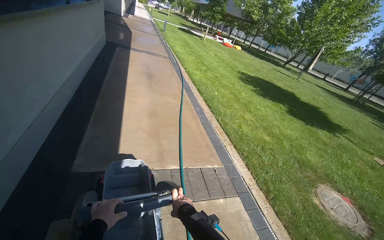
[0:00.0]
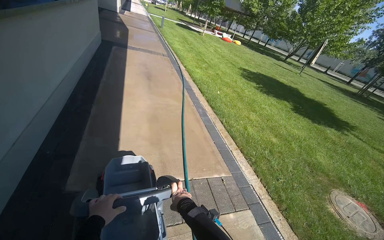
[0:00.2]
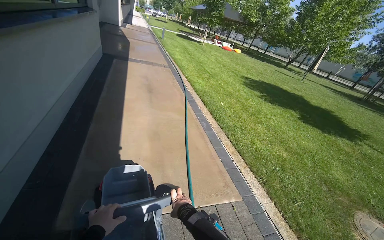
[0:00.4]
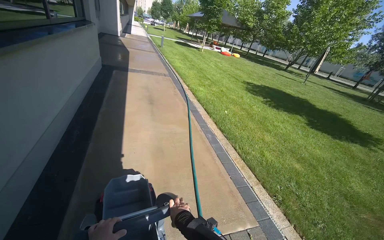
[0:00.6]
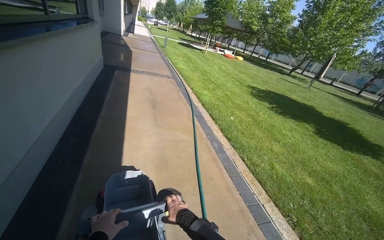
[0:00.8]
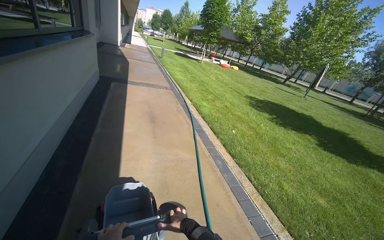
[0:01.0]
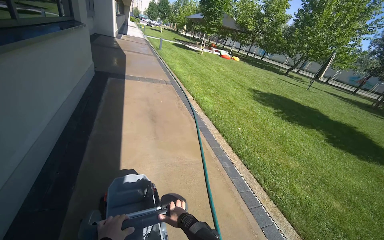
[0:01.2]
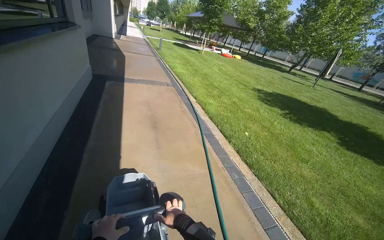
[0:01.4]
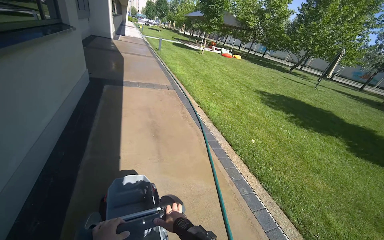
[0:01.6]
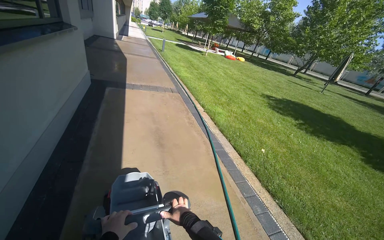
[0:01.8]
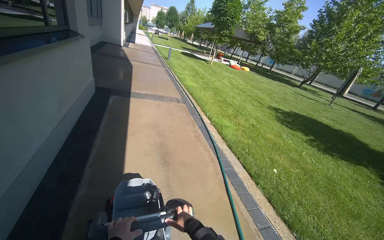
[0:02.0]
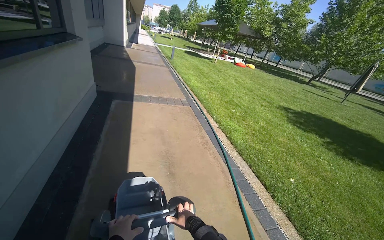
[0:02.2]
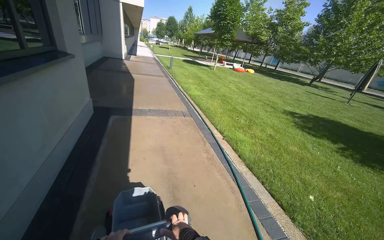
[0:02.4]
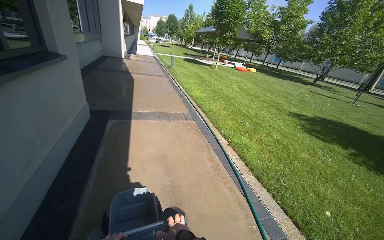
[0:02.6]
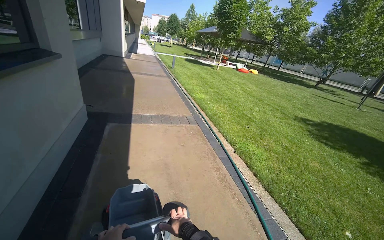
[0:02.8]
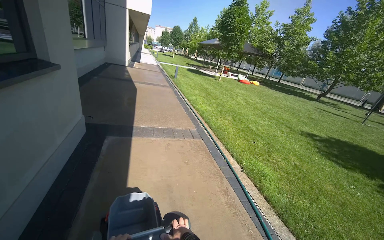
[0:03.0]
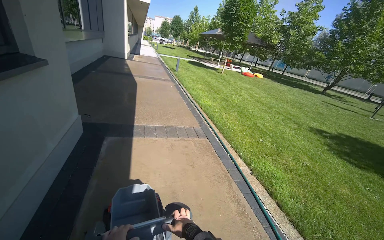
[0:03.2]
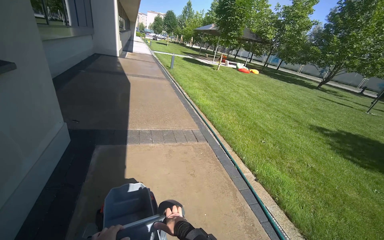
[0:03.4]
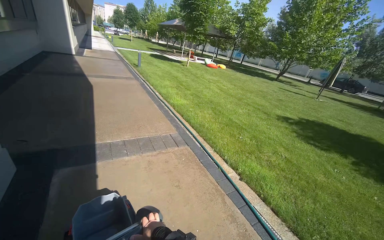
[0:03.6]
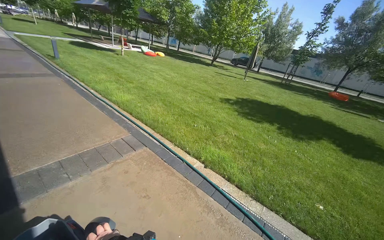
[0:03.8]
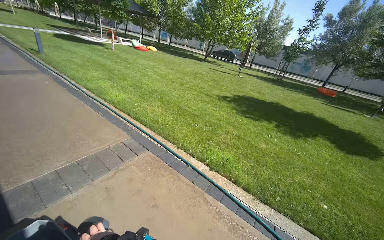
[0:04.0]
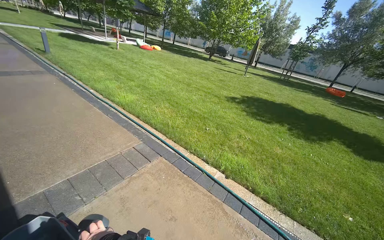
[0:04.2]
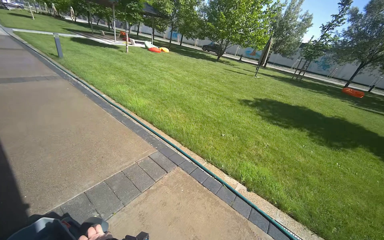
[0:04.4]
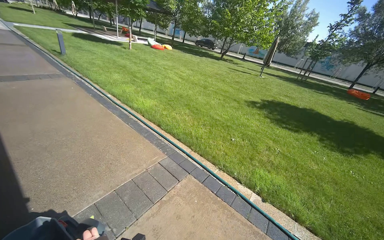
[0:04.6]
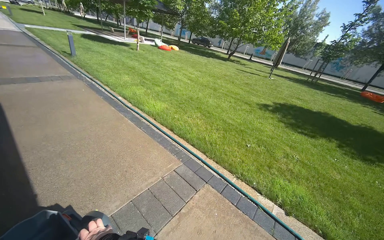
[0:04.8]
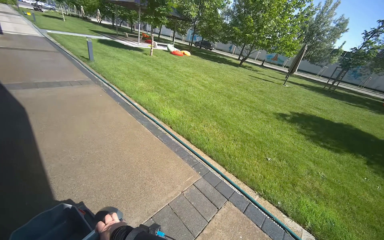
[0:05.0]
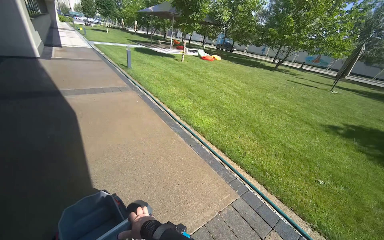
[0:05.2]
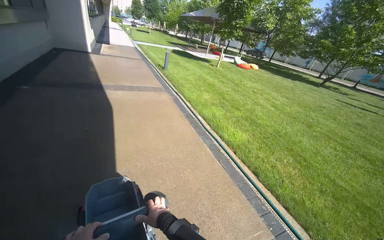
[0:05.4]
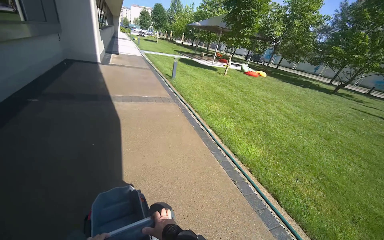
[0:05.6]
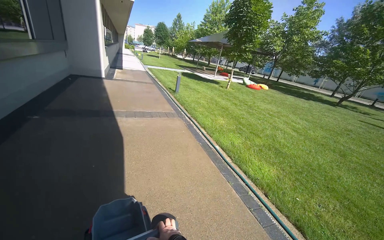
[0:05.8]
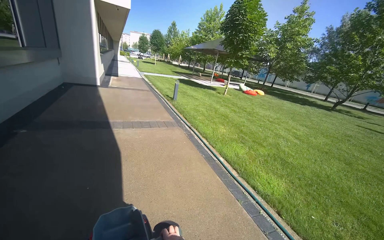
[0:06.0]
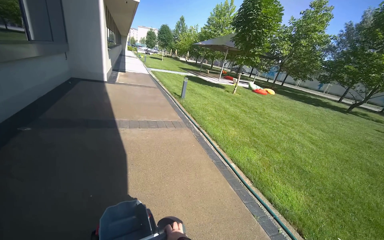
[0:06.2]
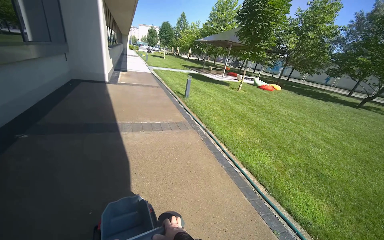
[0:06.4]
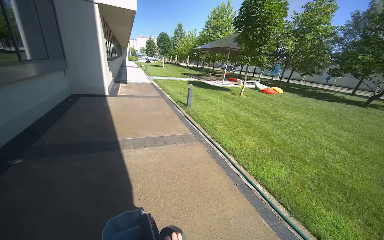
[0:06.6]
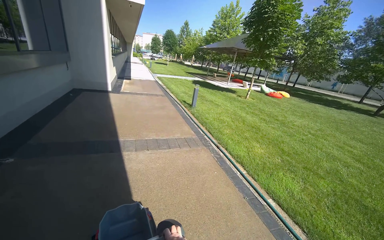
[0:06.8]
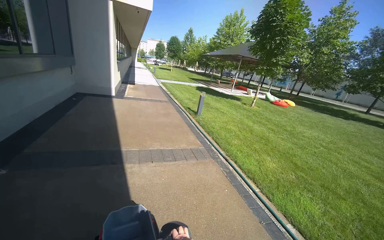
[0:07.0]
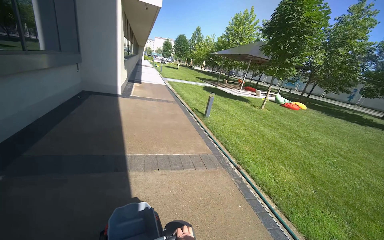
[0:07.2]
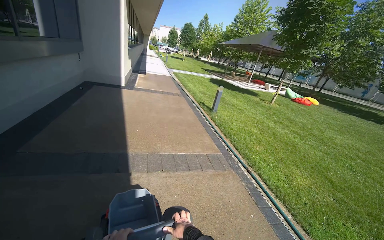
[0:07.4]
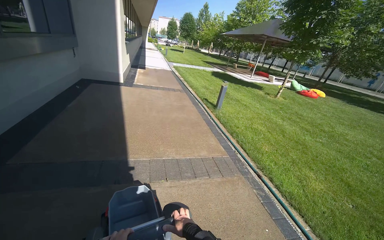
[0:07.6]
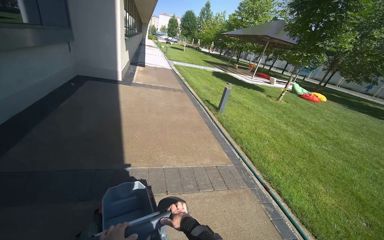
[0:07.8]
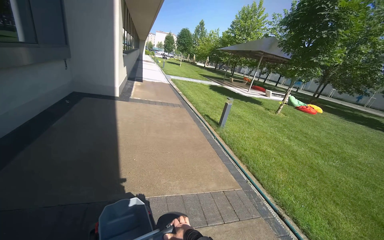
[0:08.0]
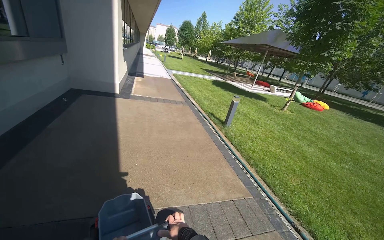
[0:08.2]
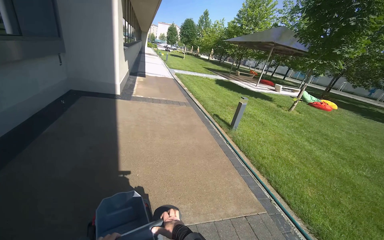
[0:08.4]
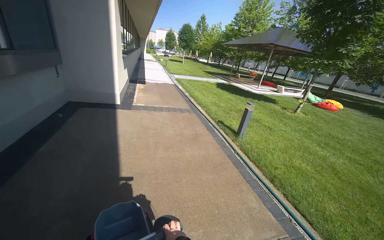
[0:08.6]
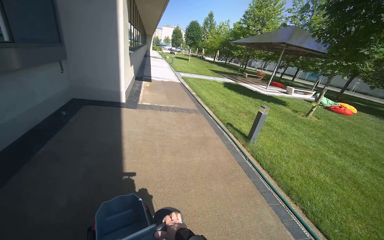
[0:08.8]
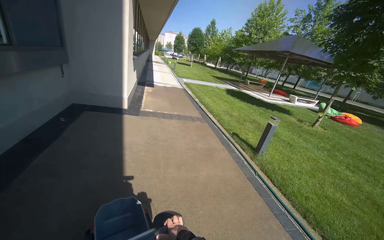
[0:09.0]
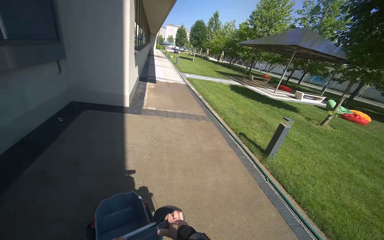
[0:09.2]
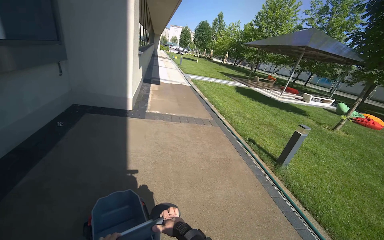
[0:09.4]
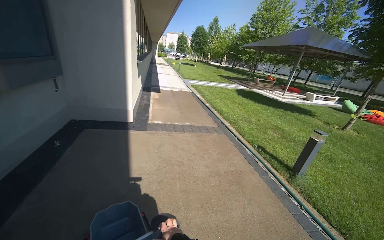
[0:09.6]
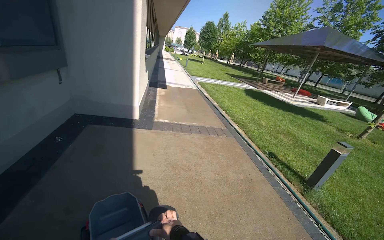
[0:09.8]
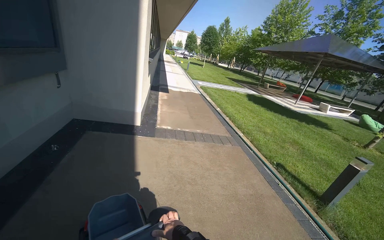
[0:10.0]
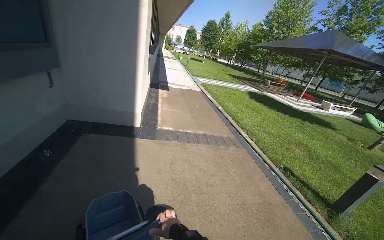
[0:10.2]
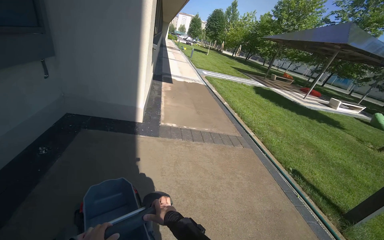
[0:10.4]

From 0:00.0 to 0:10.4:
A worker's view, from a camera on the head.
Job: organizing items.
The whole recording: Moving a Cleaning Cart. The worker pushes the cleaning cart to another location.
From 0:00.0 to 0:01.4: The camera is carried roughly 1.5 m.
From 0:01.4 to 0:03.0: The head travels about 2 m.
From 0:03.0 to 0:04.4: The camera travels about 1.5 m. The wearer's head swings roughly 35 degrees to the right.
From 0:04.4 to 0:06.0: The wearer moves approximately 2 m. The head turns to the left by some 30 degrees. The camera pitches upward, by about 10 degrees.
From 0:06.0 to 0:07.4: The camera travels roughly 1.5 m.
From 0:07.4 to 0:09.0: The wearer moves approximately 2 m.
From 0:09.0 to 0:10.4: The wearer moves some 1.5 m.

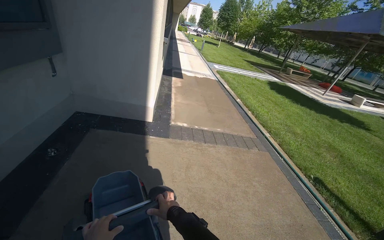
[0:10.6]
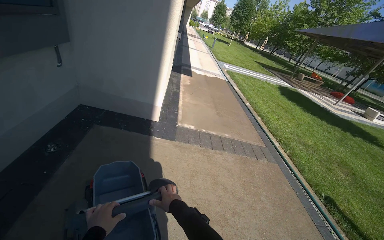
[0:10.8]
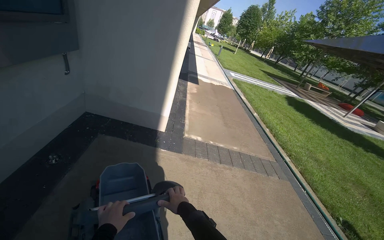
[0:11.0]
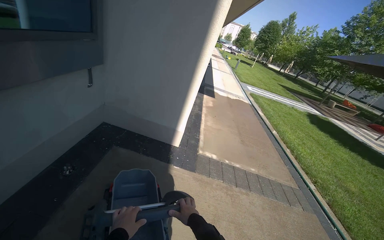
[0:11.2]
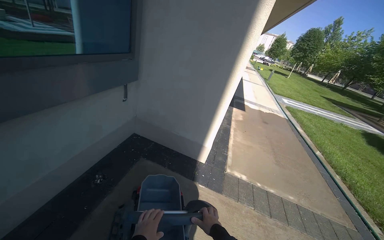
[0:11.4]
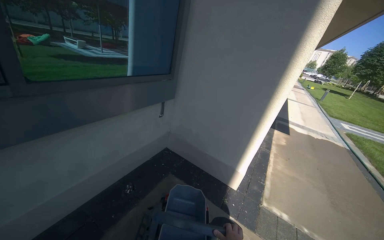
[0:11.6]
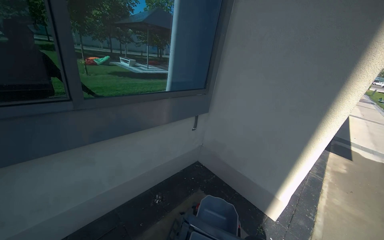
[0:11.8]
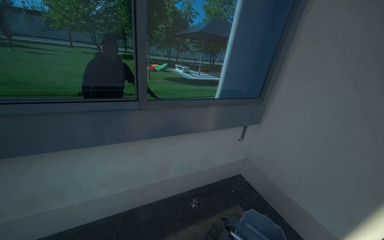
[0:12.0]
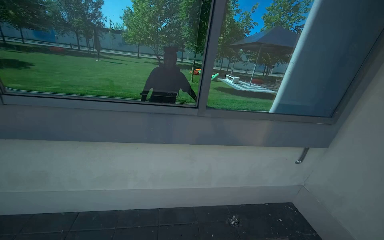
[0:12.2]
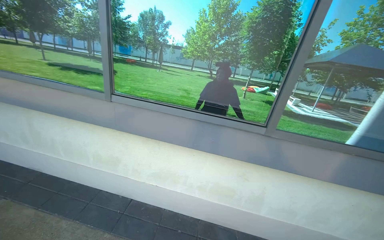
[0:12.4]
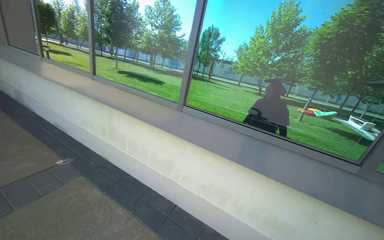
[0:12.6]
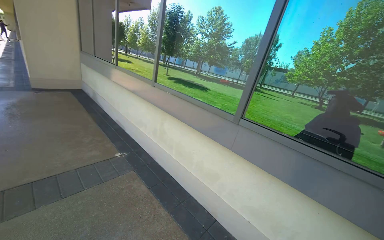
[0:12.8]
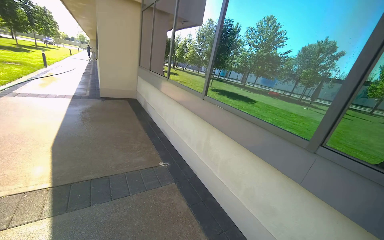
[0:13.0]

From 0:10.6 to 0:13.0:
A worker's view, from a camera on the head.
Job: organizing items.
The whole recording: Moving a Cleaning Cart. The worker pushes the cleaning cart to another location.
From 0:10.6 to 0:11.8: The camera travels about 70 cm. The wearer's head swings some 50 degrees to the left. The view tips upward by approximately 20 degrees.
From 0:11.8 to 0:13.0: The camera travels about 80 cm. The wearer's head swings roughly 105 degrees to the left. The camera pitches upward, by approximately 20 degrees.

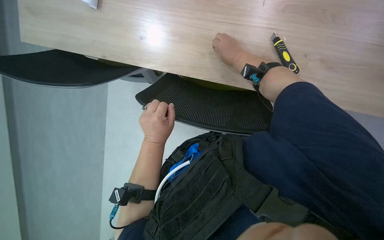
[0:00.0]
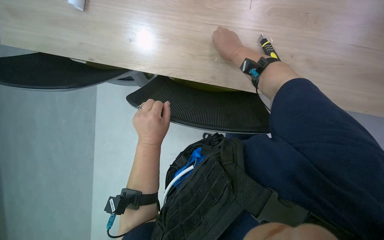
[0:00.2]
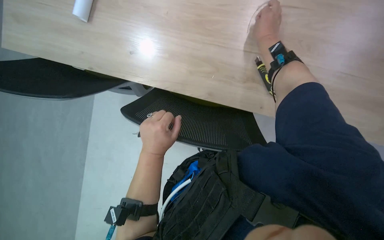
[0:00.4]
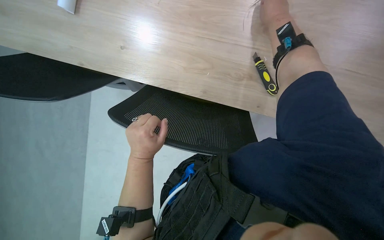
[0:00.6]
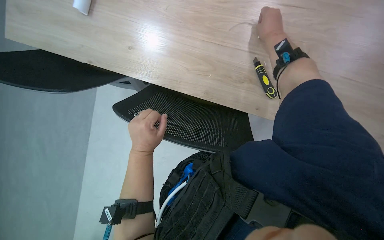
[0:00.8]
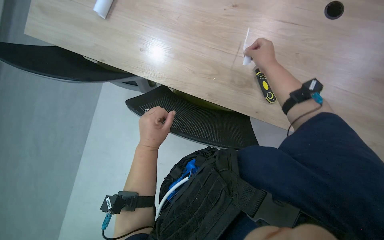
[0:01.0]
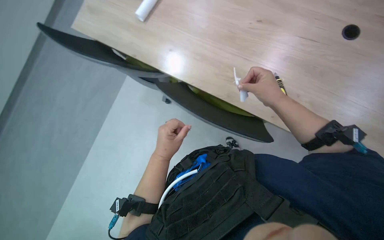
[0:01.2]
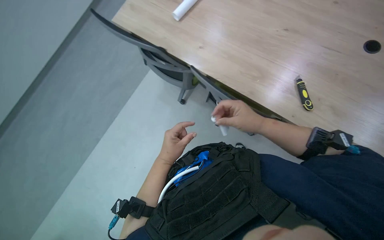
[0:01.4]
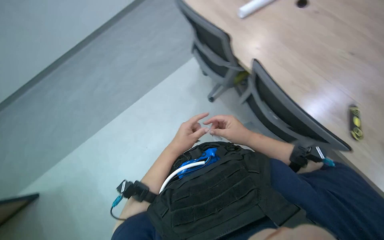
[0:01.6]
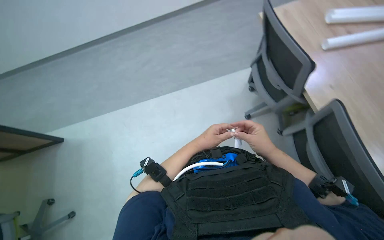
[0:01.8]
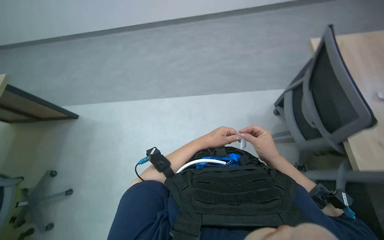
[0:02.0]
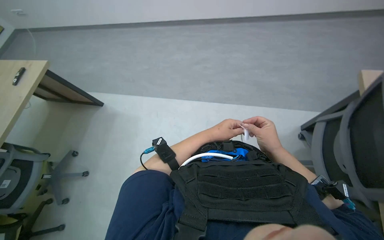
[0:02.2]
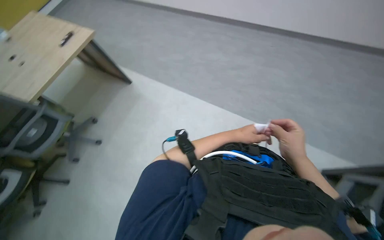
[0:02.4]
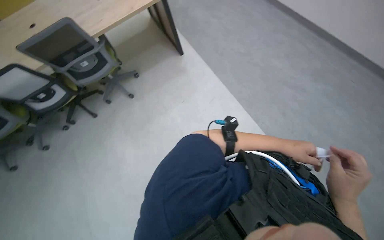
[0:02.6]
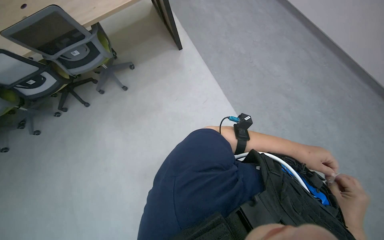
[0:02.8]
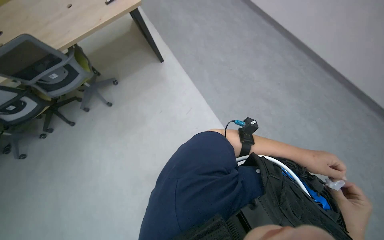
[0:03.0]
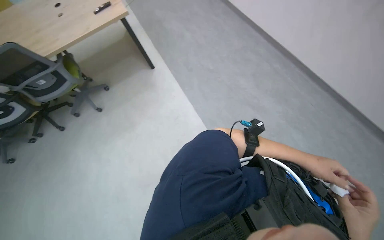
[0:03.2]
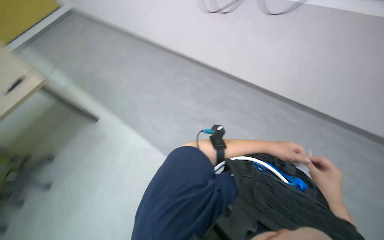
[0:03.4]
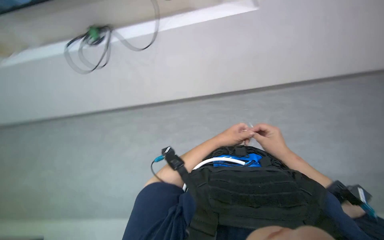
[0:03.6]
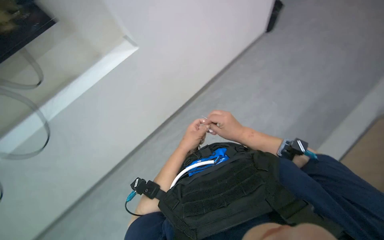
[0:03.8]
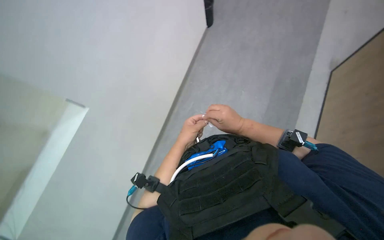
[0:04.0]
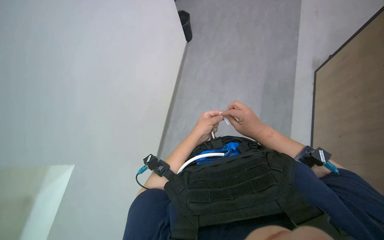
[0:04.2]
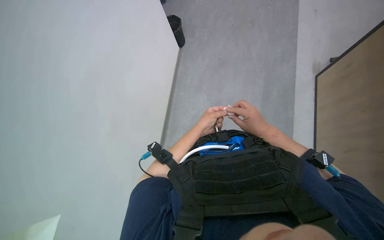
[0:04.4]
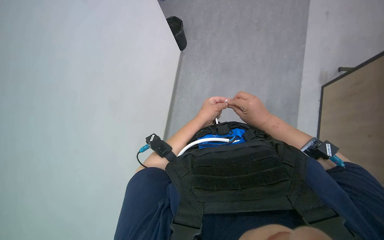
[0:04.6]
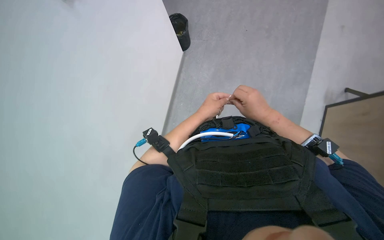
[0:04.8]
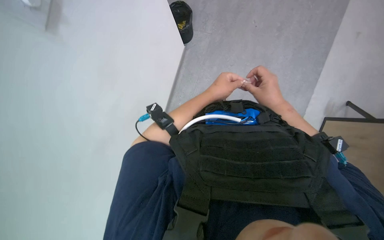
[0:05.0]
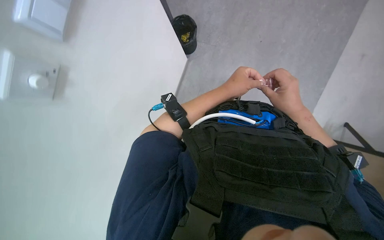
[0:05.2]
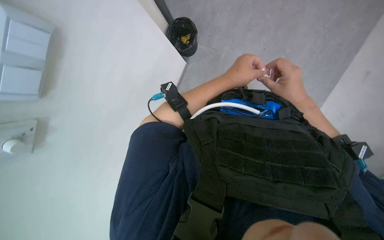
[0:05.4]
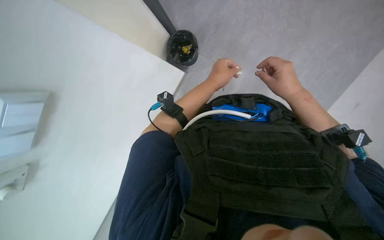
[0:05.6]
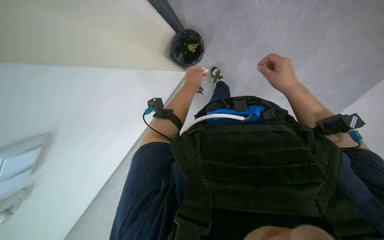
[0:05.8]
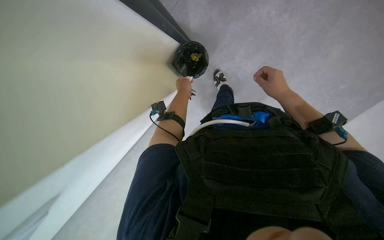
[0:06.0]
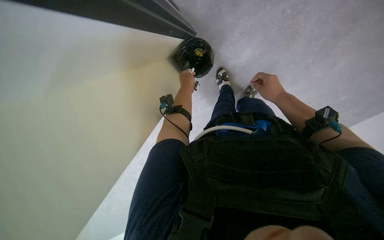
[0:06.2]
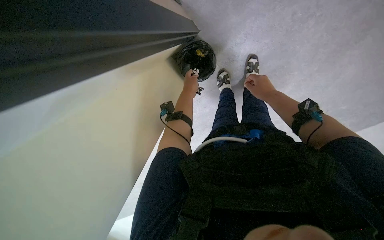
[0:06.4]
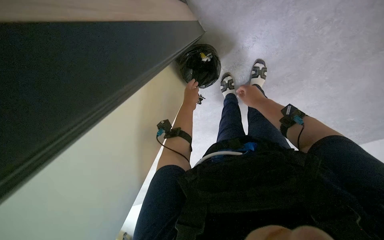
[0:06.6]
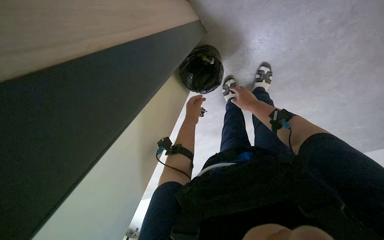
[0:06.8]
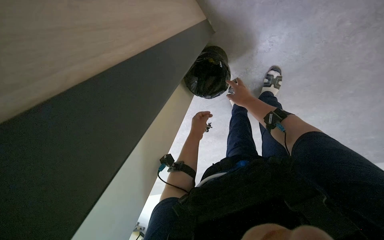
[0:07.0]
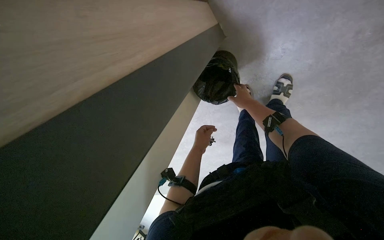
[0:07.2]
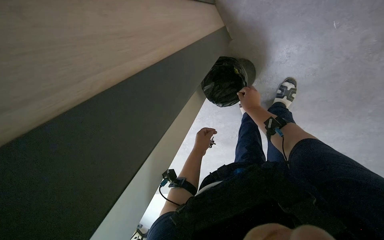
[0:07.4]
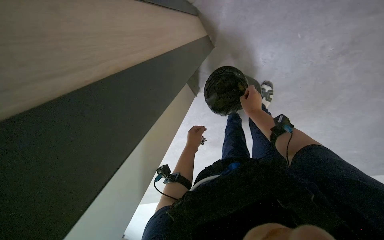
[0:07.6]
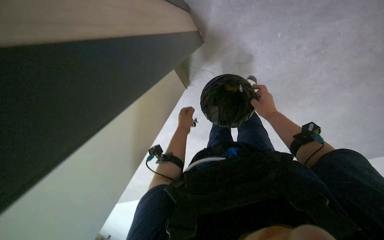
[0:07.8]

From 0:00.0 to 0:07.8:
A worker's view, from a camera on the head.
Job: managing trash.
The whole recording: Preparing trash bag. The worker handles a small object and prepares a trash bag.
From 0:00.0 to 0:01.6: The right hand travels down the picture by about 20 cm.
From 0:01.6 to 0:03.2: The camera is carried about 80 cm. The head rotates approximately 85 degrees to the left.
From 0:04.6 to 0:06.2: The left hand goes approximately 25 cm farther from the camera and up the picture, while the right hand moves up the picture, farther from the camera and to the right, approximately 25 cm.
